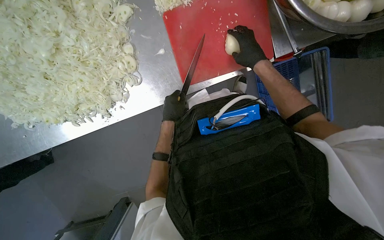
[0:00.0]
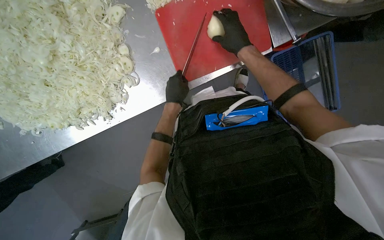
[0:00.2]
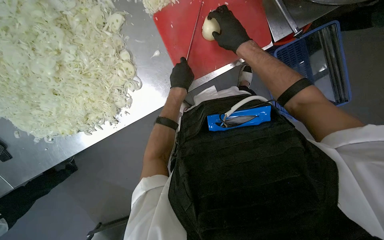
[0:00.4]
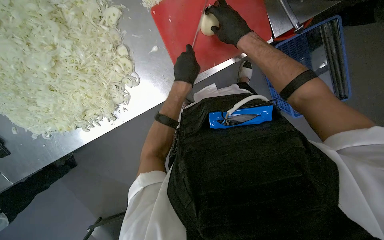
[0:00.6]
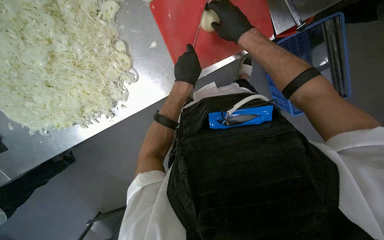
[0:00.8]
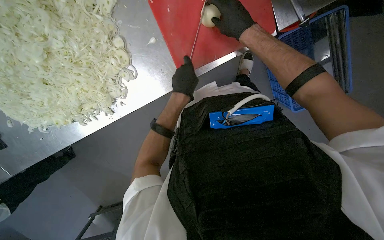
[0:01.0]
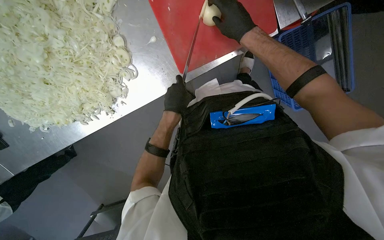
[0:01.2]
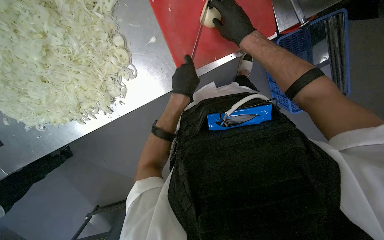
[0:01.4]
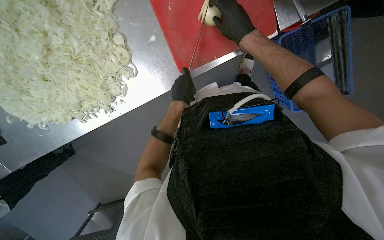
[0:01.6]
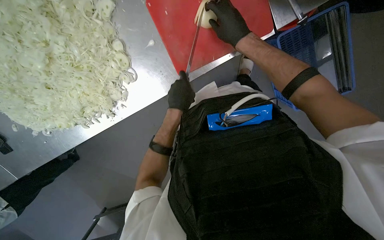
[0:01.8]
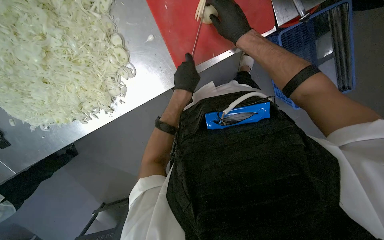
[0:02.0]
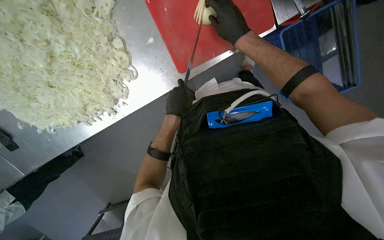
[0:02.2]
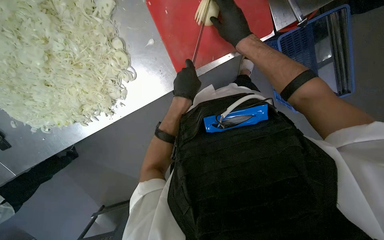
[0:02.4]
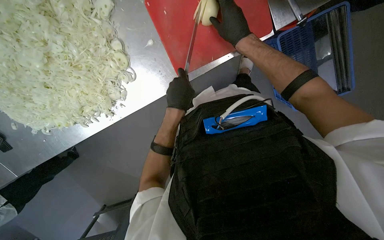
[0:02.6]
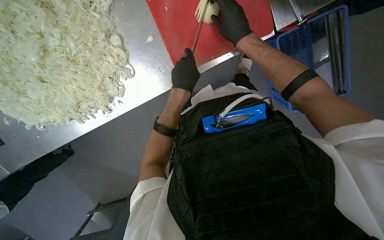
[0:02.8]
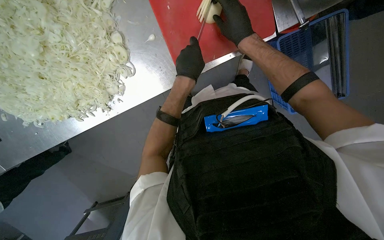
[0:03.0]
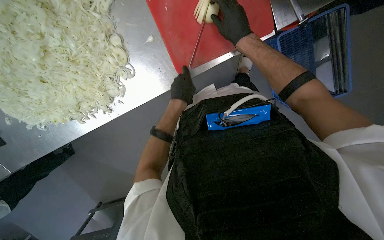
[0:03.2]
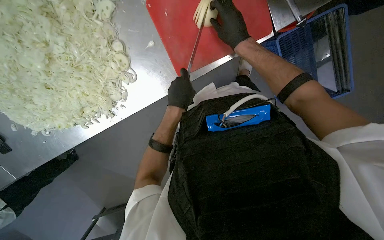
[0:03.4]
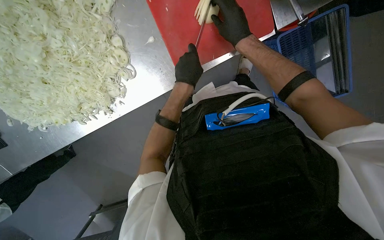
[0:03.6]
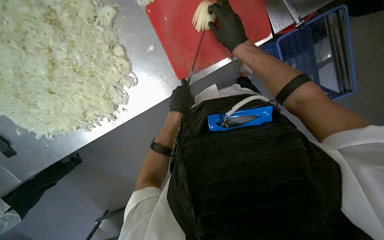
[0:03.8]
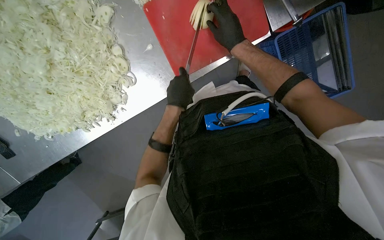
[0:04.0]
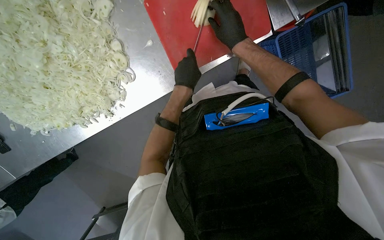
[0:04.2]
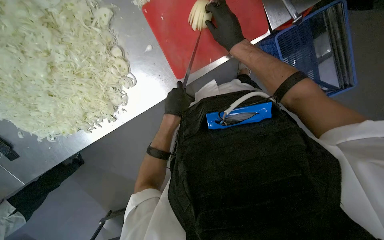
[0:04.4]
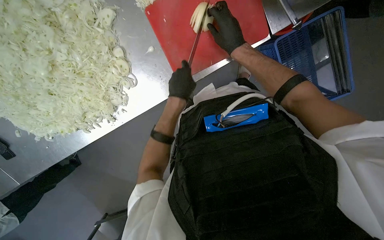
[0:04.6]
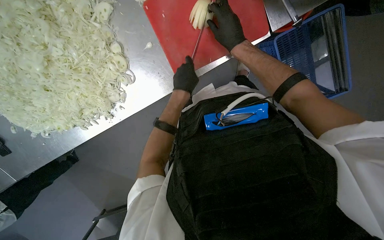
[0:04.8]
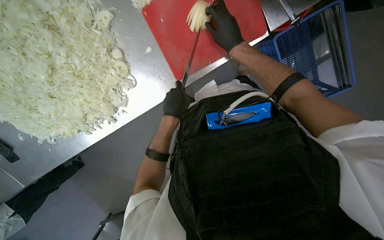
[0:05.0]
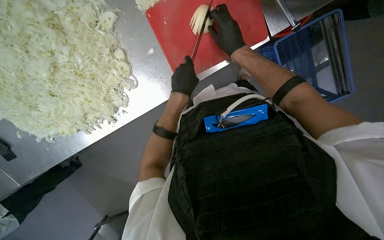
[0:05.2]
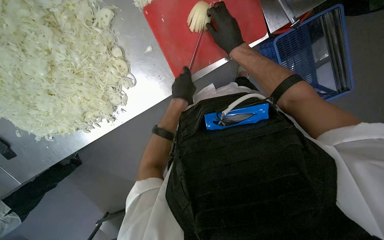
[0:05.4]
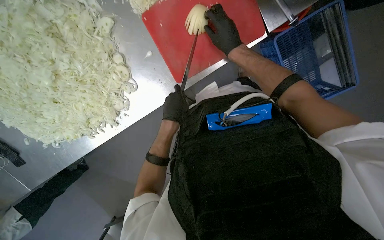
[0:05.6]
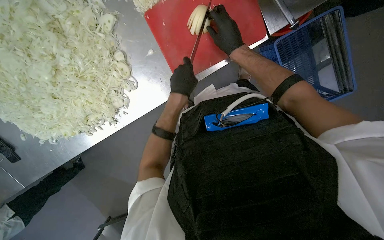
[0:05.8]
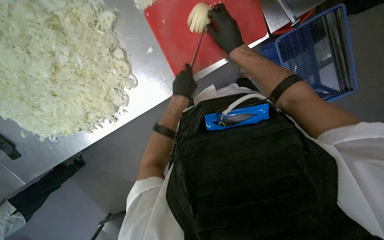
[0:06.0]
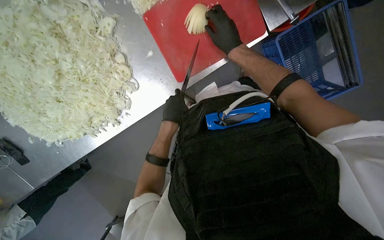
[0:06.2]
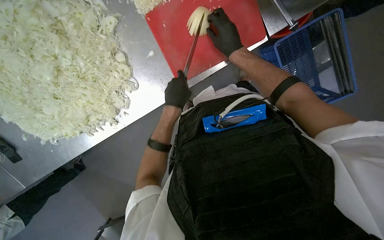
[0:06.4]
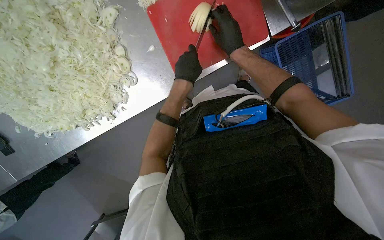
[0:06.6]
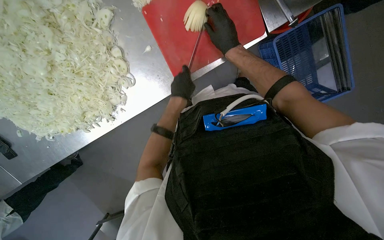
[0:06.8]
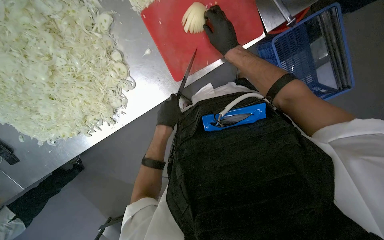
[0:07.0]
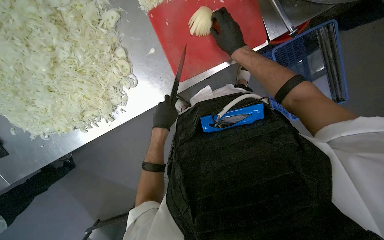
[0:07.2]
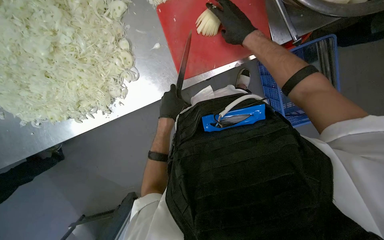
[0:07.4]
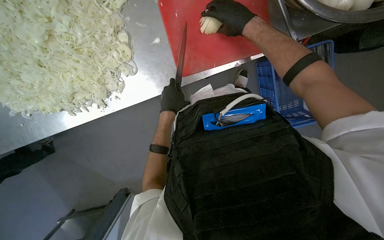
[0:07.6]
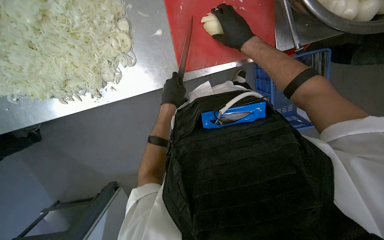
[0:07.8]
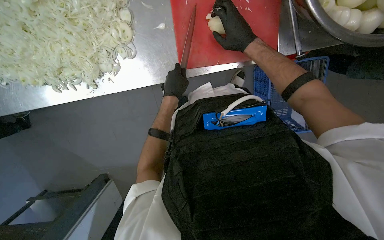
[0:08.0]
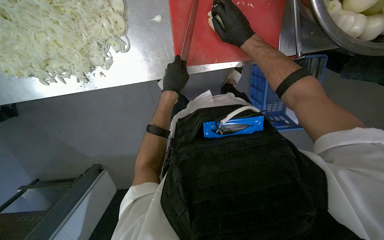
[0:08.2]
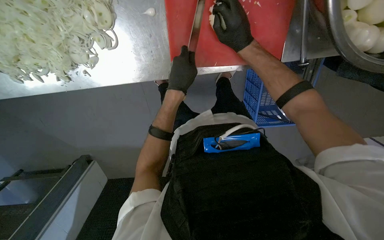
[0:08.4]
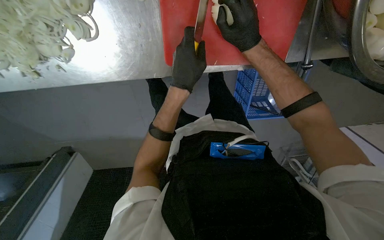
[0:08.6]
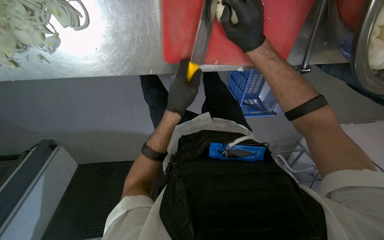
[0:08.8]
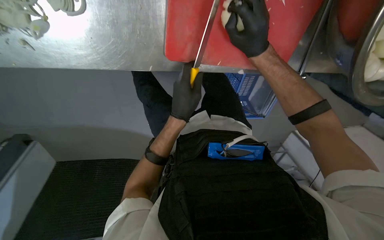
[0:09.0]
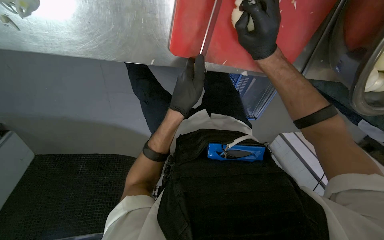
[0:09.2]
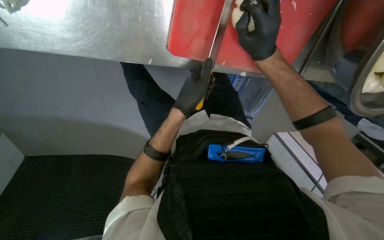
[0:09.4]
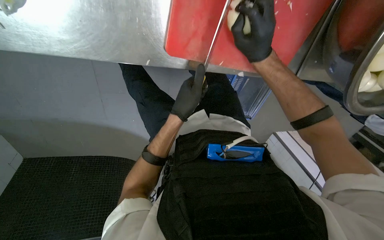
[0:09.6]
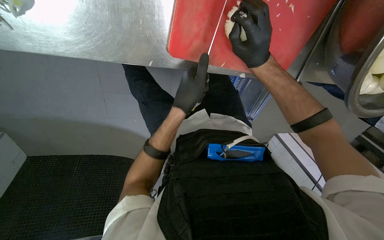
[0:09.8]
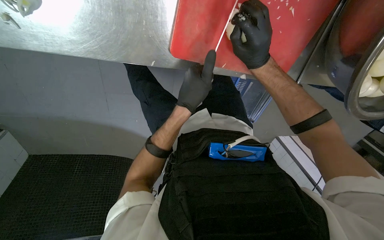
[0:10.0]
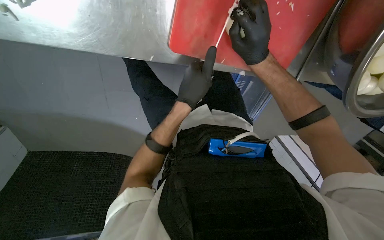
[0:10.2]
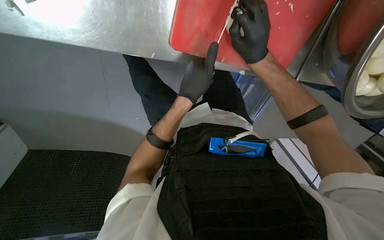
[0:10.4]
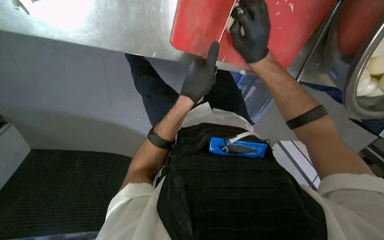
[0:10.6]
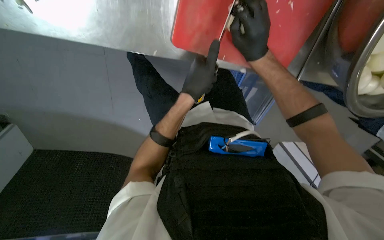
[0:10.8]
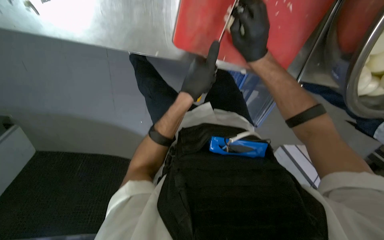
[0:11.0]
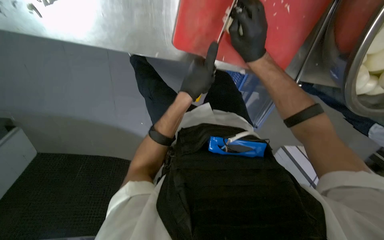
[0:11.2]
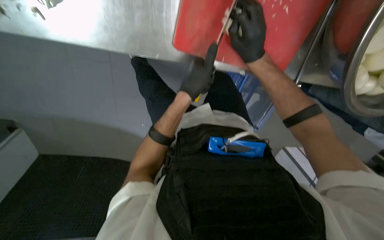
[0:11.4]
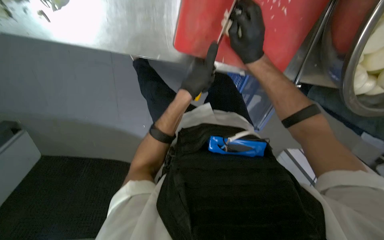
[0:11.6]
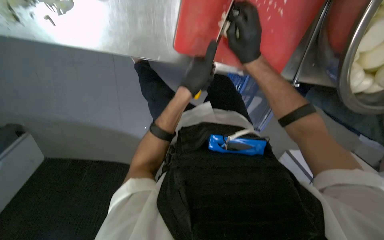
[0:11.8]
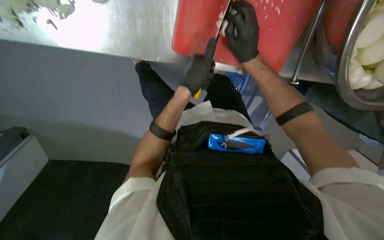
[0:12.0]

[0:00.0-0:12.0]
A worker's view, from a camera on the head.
Job: preparing food.
The whole recording: Preparing onions on cutting board. The worker continues mincing onions on a red cutting board with a knife.
0:01.6 to 0:03.0: The hands work in one place, with small movements.
0:03.0 to 0:04.4: The left hand goes nearer and farther, approximately 10 cm each way, reversing 2 times.
0:04.4 to 0:06.0: The left hand goes nearer and farther, approximately 10 cm each way, reversing 3 times.
0:06.0 to 0:07.6: The left hand swings up and down the picture, about 15 cm each way, with 2 reversals.
0:07.6 to 0:09.0: The view pans to the right by approximately 25 degrees. The view tilts about 25 degrees downward.
0:09.0 to 0:12.0: The hands stay close to where they were, moving slightly.

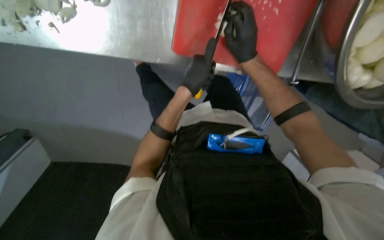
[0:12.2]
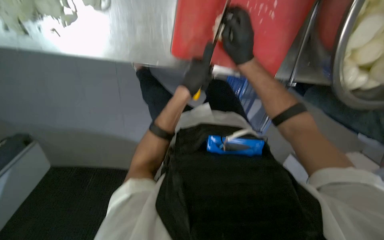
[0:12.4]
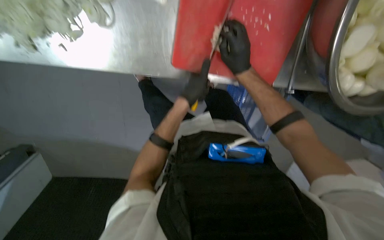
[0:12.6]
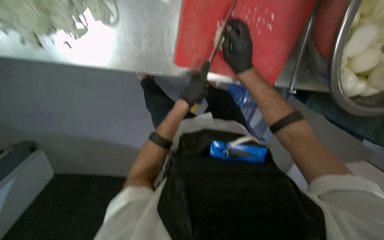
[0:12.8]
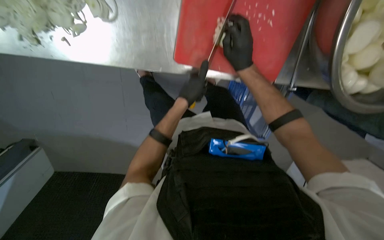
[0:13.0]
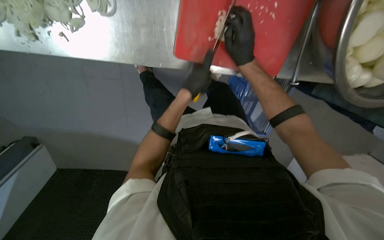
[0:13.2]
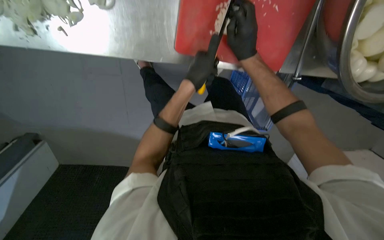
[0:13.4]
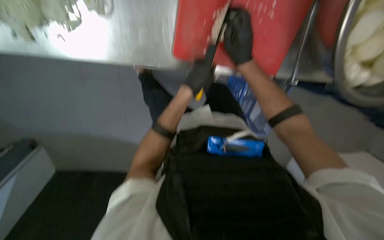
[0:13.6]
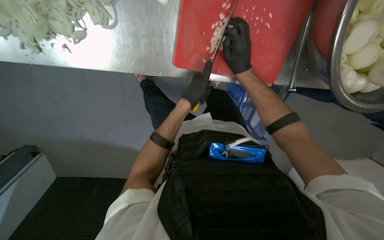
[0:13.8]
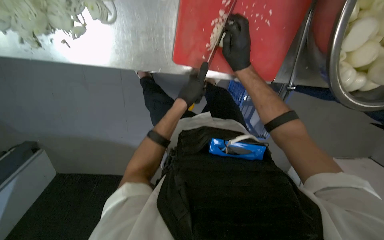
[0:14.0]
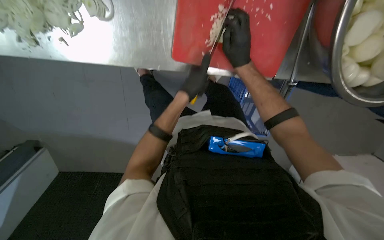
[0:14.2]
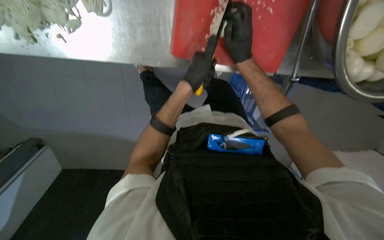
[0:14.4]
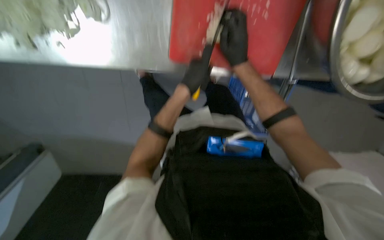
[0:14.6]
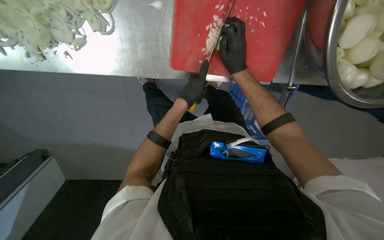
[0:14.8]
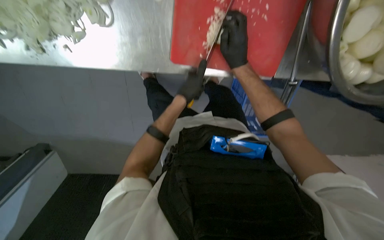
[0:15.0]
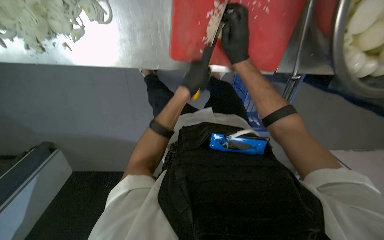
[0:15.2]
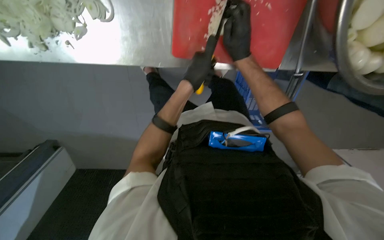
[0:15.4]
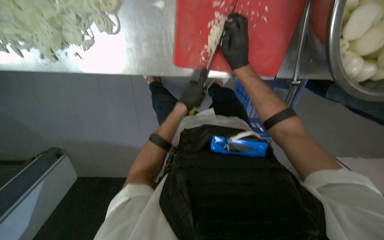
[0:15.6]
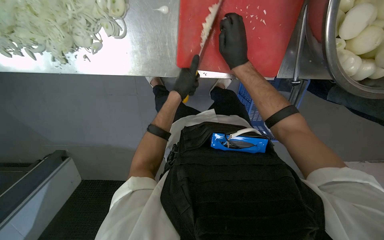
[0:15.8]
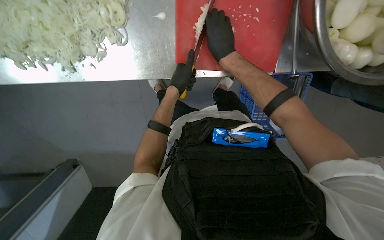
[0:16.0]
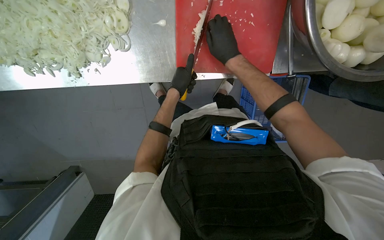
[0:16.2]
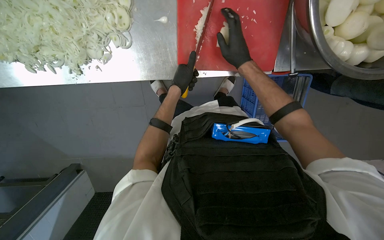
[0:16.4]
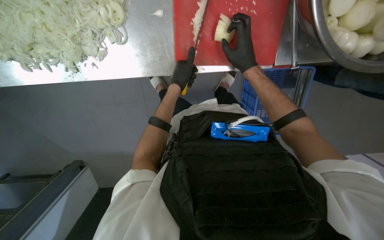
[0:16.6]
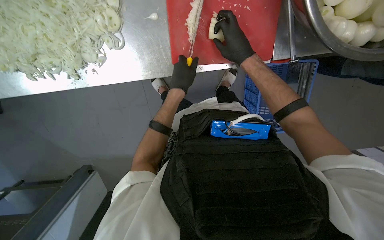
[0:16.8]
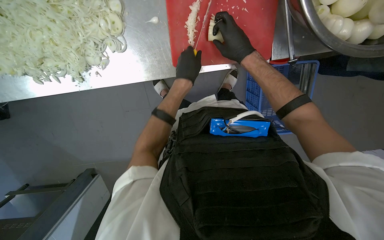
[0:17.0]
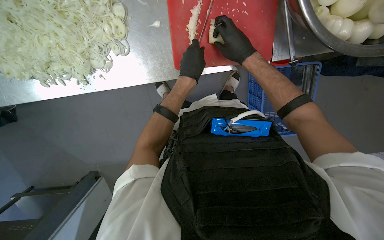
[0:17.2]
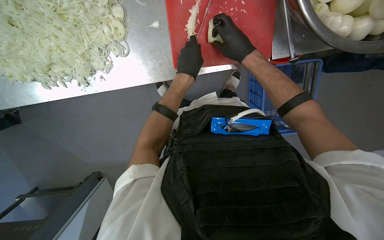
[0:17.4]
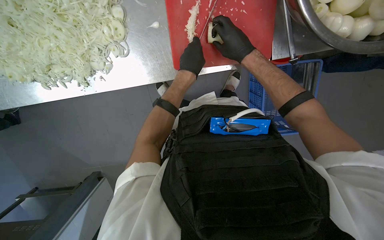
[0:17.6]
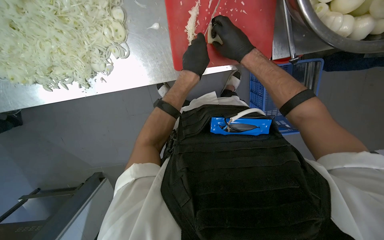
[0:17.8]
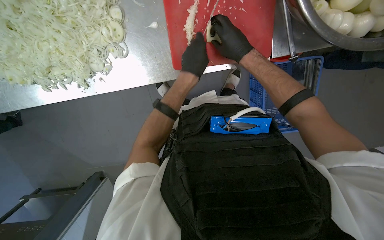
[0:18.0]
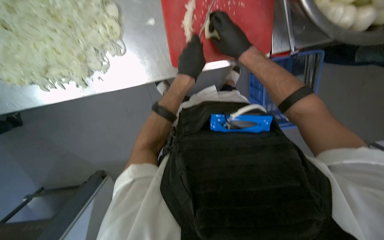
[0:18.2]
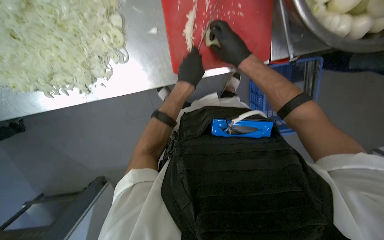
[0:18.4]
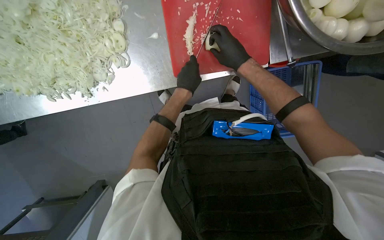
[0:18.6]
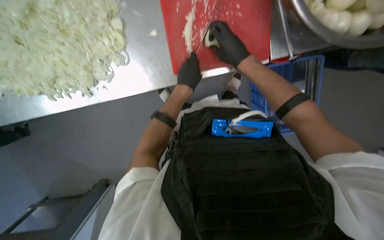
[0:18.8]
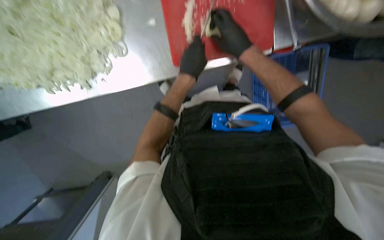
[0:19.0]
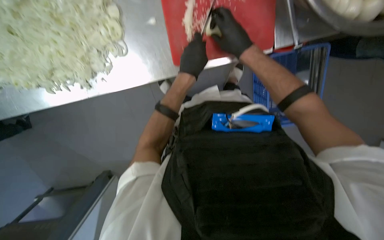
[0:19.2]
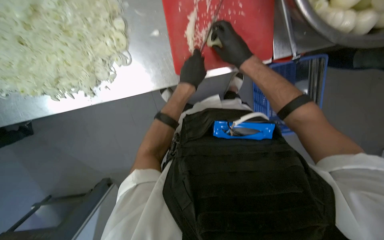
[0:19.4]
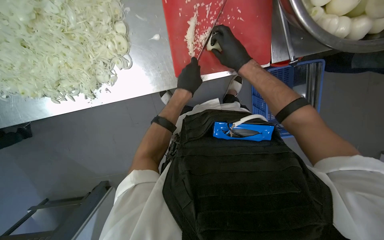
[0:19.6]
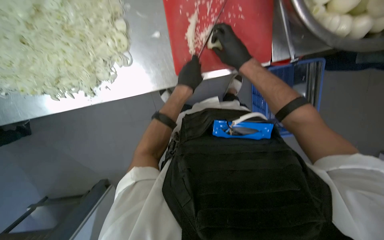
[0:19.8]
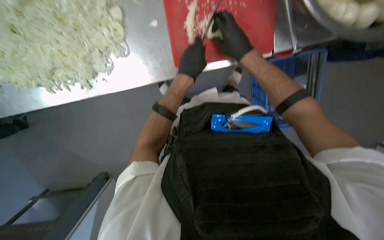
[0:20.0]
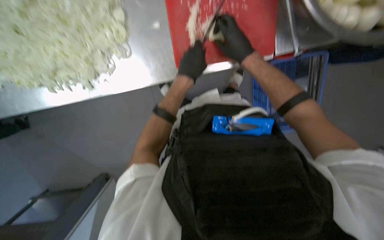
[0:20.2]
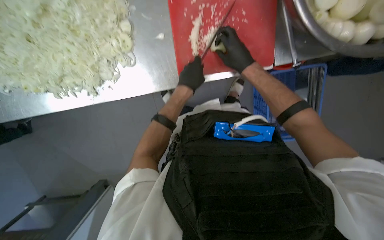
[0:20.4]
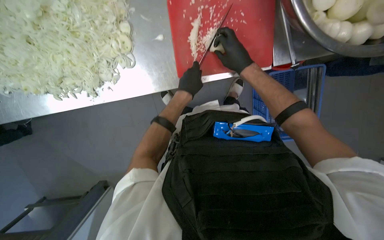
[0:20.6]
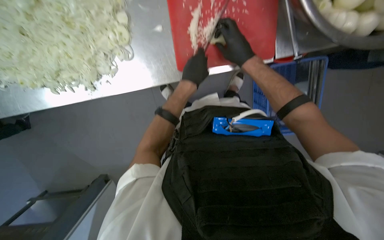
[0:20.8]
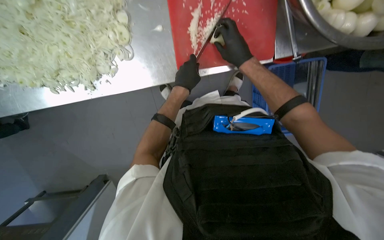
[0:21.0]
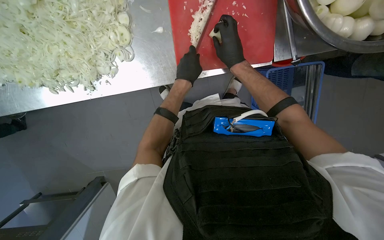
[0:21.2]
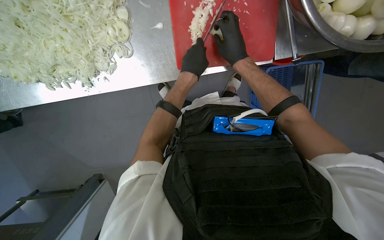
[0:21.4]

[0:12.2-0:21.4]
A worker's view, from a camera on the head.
Job: preparing food.
The whole recording: Preparing onions on cutting board. The worker continues mincing onions on a red cutting board with a knife.
0:12.2 to 0:15.2: The hands make small movements and keep their place.
0:15.2 to 0:16.8: The hands stay close to where they were, moving slightly.
0:16.8 to 0:21.4: The hands make small movements and keep their place.
